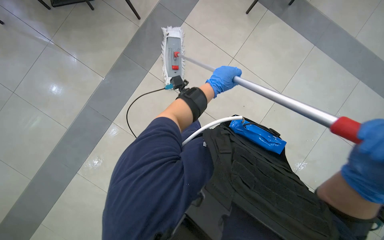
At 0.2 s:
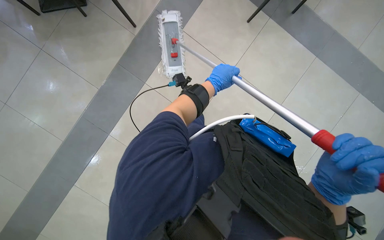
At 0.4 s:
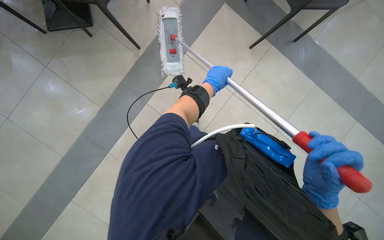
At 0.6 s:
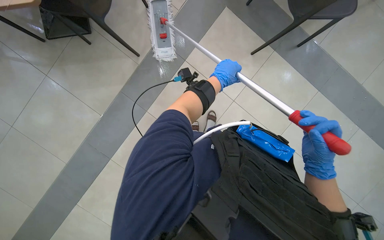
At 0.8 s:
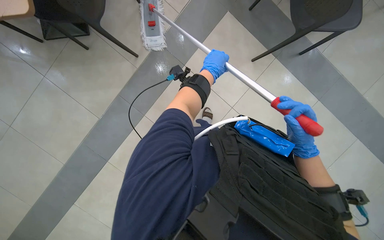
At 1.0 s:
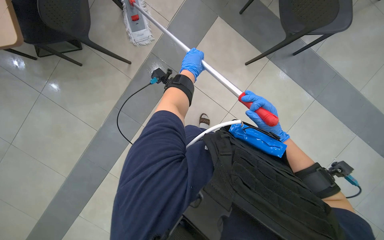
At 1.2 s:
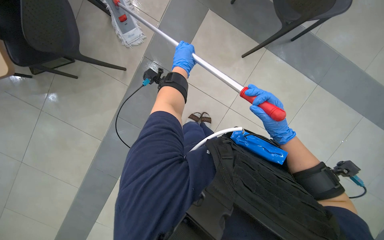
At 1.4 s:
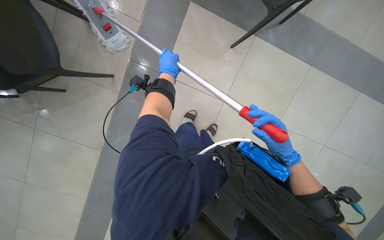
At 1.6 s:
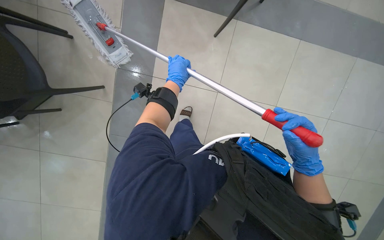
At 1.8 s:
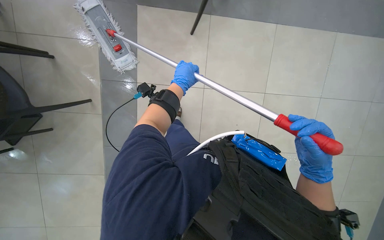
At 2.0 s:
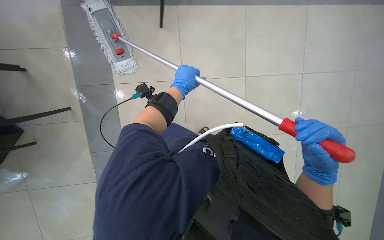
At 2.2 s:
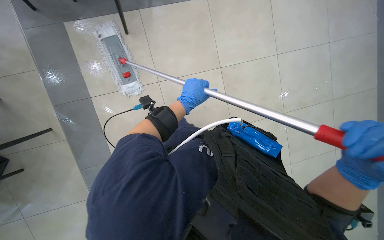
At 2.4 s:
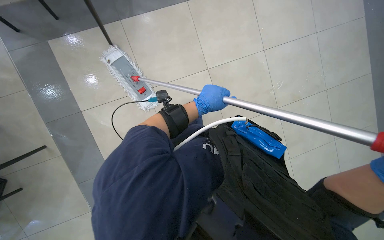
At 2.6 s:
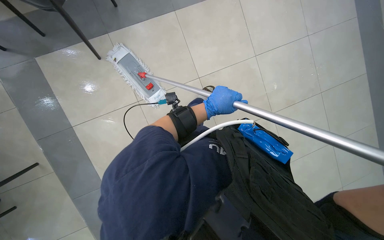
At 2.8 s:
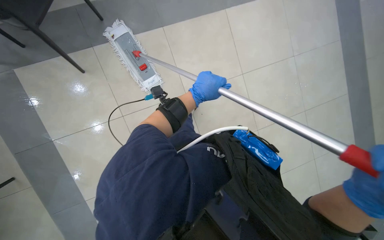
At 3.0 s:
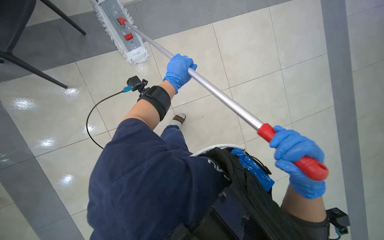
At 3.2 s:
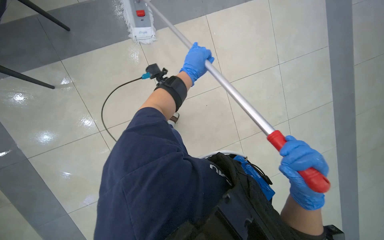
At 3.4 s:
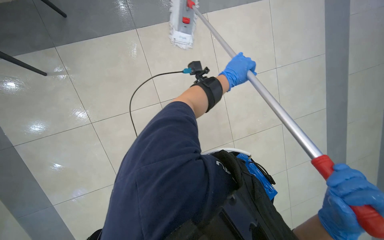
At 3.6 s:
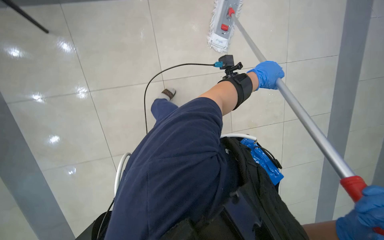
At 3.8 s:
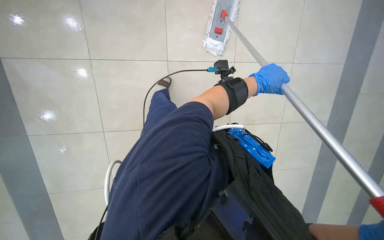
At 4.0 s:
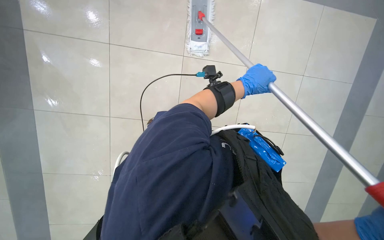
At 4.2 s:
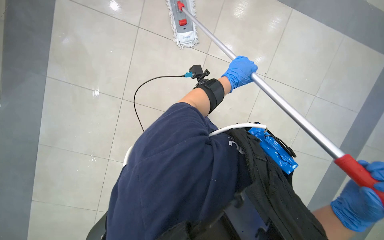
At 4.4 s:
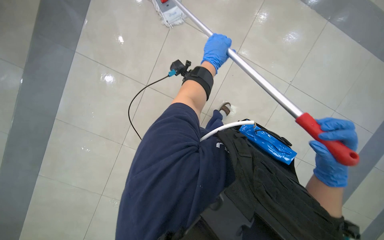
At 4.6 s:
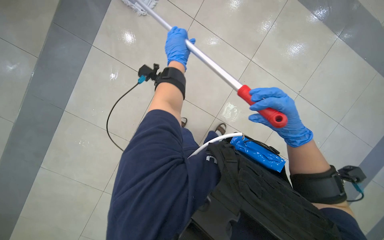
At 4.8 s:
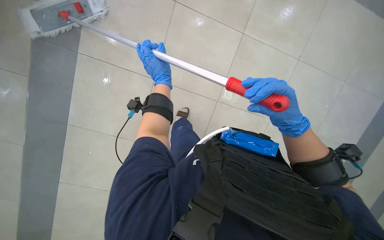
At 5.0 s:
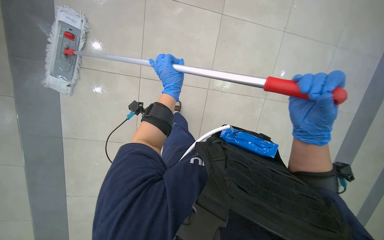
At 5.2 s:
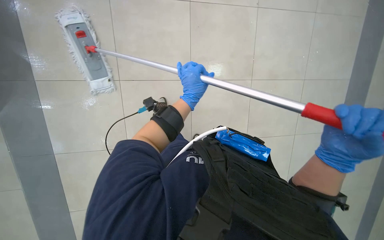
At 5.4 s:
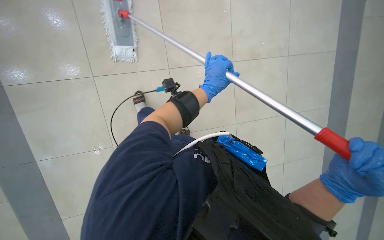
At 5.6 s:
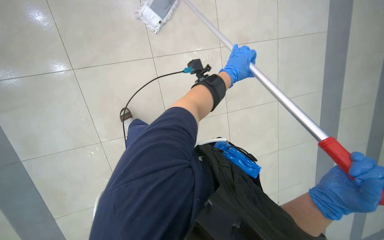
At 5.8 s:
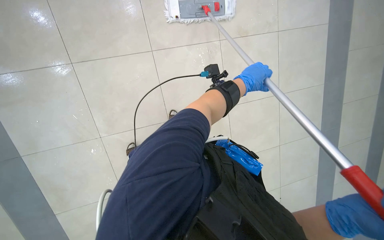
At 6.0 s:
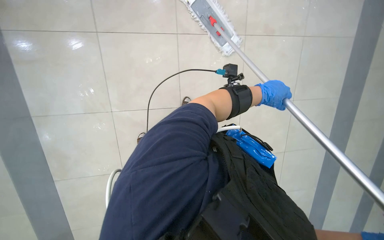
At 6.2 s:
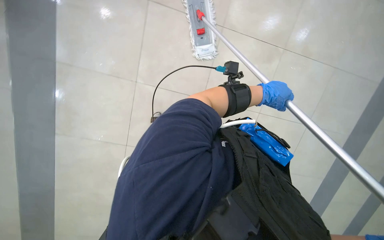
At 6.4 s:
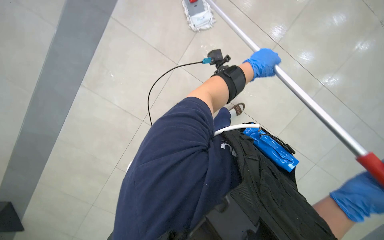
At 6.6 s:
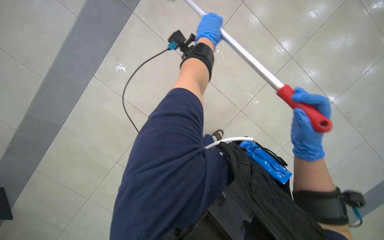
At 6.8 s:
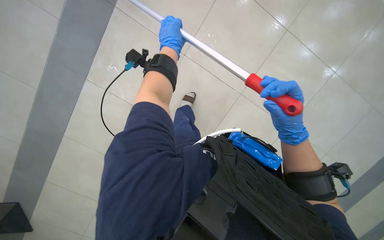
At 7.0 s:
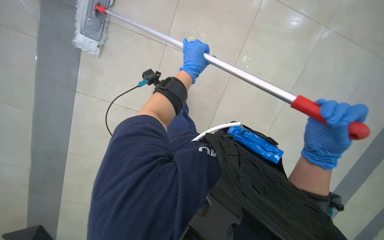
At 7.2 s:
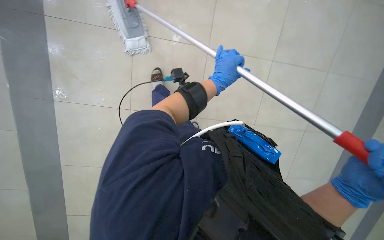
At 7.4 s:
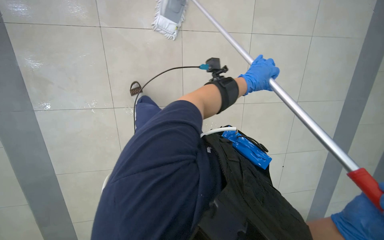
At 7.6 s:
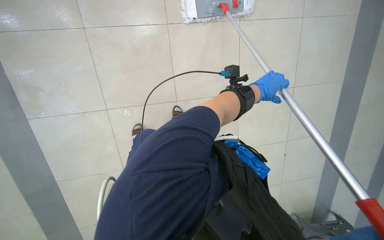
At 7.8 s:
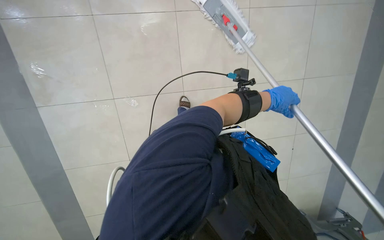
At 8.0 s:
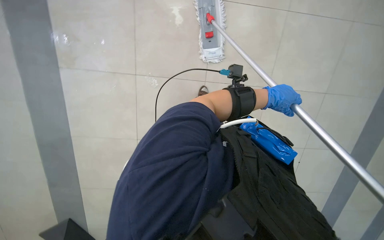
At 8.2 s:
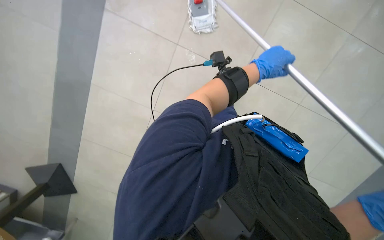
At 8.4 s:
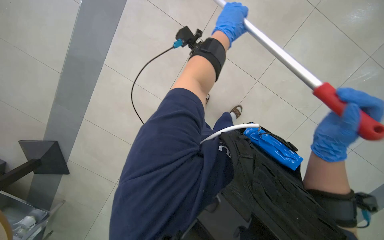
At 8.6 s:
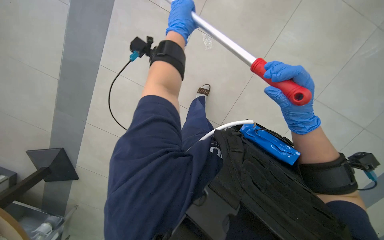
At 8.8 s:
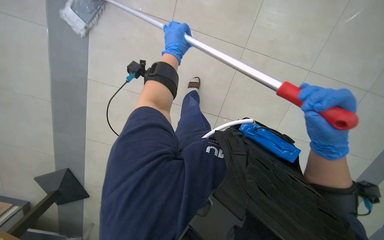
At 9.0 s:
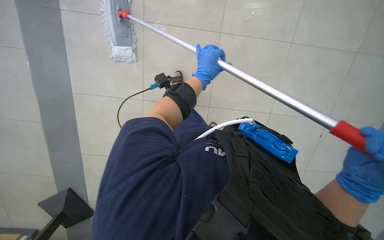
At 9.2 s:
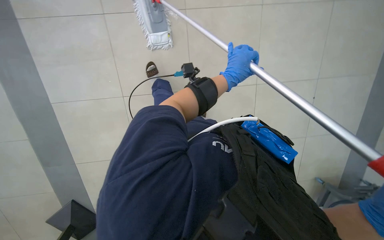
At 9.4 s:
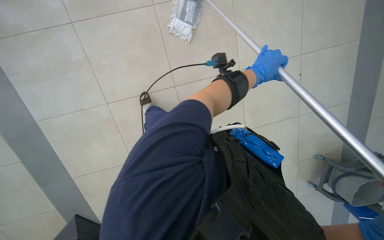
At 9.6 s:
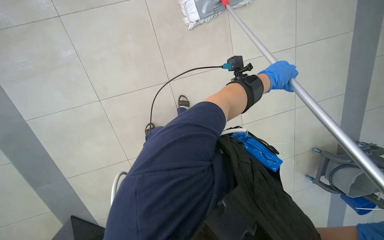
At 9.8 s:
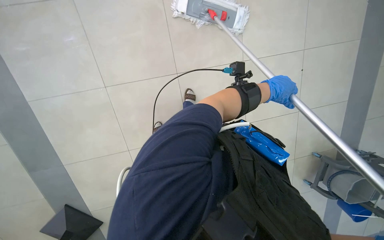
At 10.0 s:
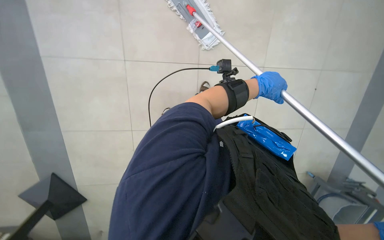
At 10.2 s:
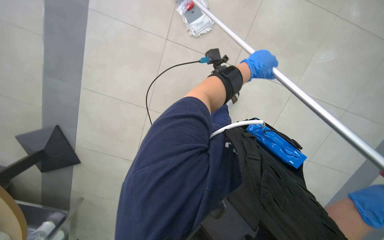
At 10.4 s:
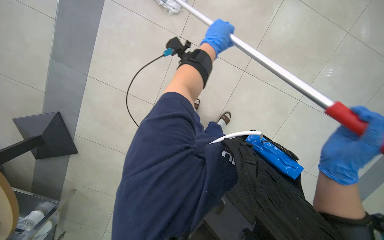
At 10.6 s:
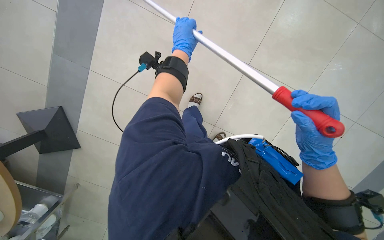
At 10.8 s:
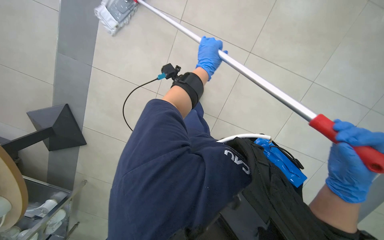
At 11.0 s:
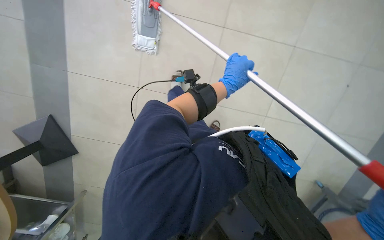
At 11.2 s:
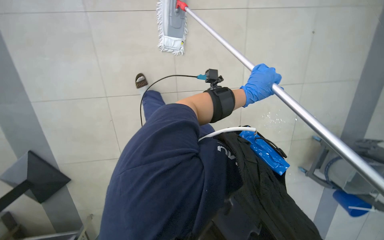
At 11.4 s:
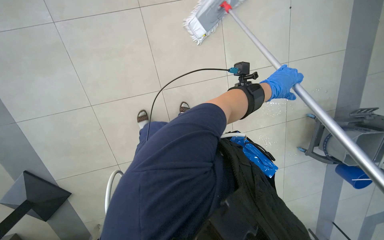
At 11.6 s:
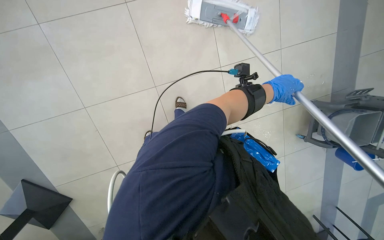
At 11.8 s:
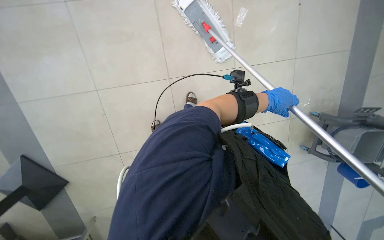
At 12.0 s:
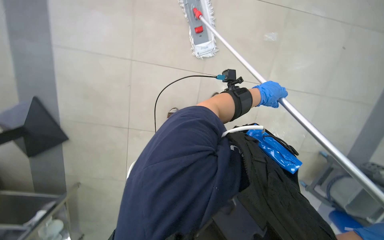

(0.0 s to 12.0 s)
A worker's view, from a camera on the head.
Job: mopping floor.
The whole recording: Mopping floor with cleaning cart. The worker mops the floor, occasionally picking up debris and wringing the mop head using the cleaning cart.
0.0 s - 1.6 s: The left hand heads up the picture, to the left and farther from the camera, covering roughly 20 cm.
1.6 s - 3.0 s: The left hand travels to the right and back again, some 10 cm each way.
3.0 s - 4.4 s: The left hand heads to the right, covering roughly 20 cm.
4.4 s - 6.0 s: The left hand shifts about 10 cm to the right and down the picture.
6.0 s - 7.6 s: The left hand travels to the left and back again, approximately 25 cm each way.
7.6 s - 9.0 s: The left hand shifts about 20 cm to the left.
9.0 s - 10.4 s: The view tilts approximately 15 degrees downward. The left hand goes approximately 10 cm up the picture, and goes to the right and returns, about 20 cm each way.

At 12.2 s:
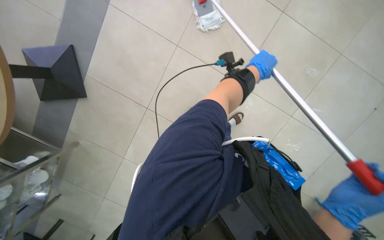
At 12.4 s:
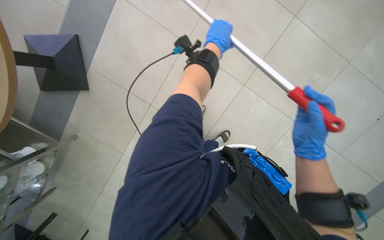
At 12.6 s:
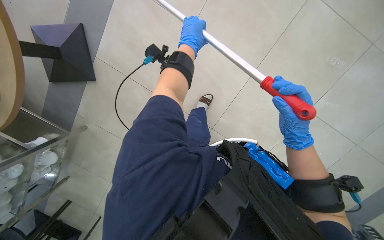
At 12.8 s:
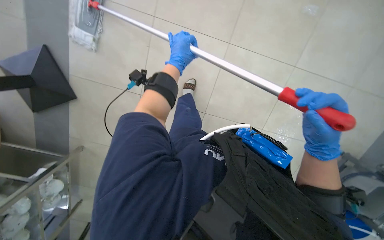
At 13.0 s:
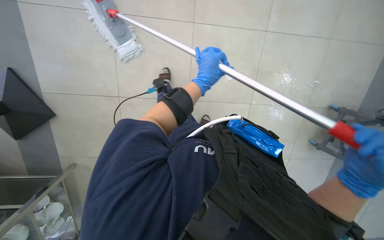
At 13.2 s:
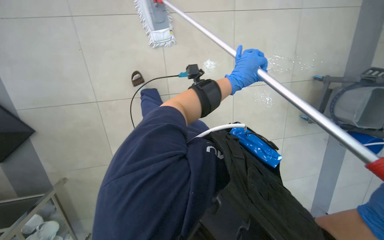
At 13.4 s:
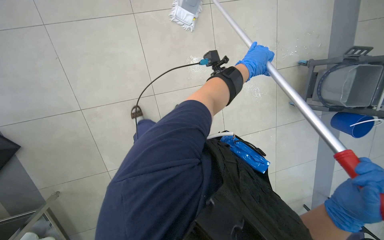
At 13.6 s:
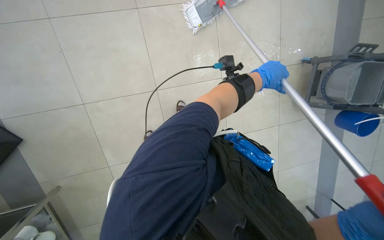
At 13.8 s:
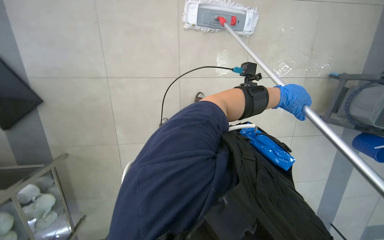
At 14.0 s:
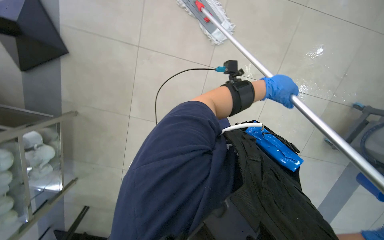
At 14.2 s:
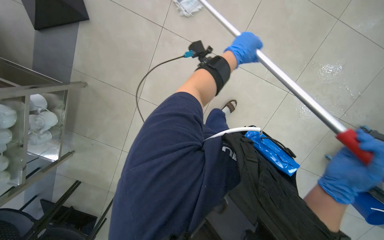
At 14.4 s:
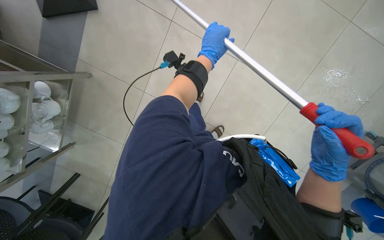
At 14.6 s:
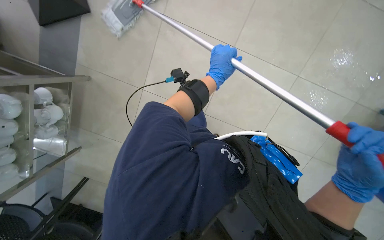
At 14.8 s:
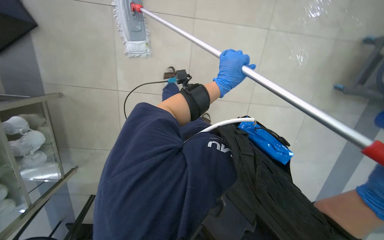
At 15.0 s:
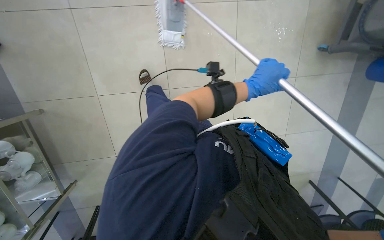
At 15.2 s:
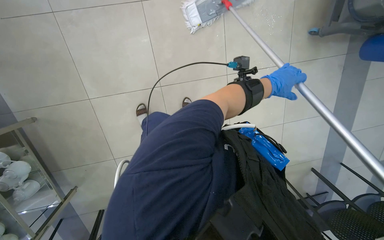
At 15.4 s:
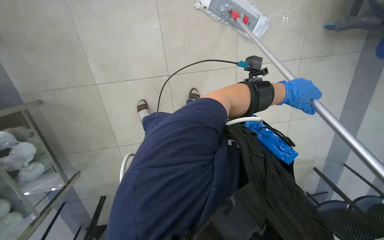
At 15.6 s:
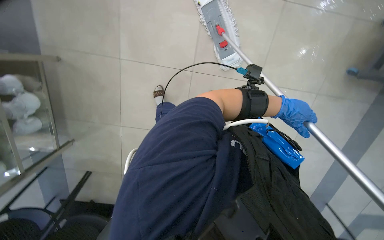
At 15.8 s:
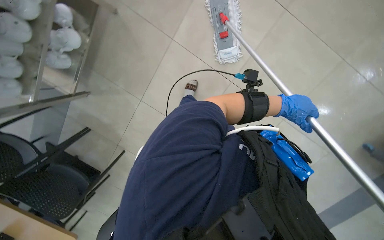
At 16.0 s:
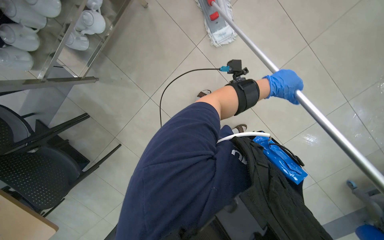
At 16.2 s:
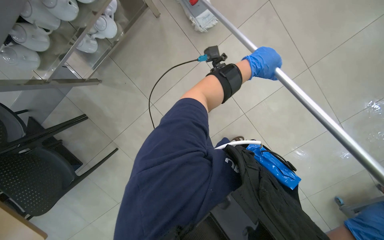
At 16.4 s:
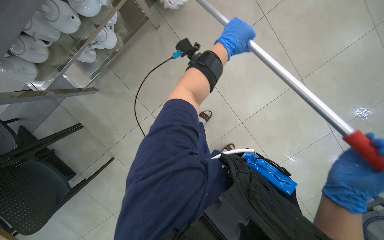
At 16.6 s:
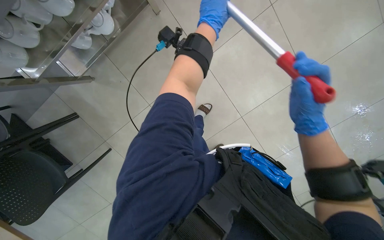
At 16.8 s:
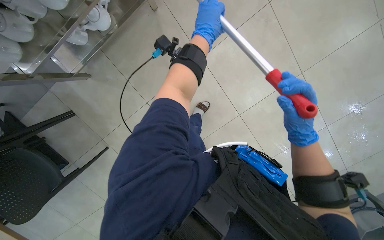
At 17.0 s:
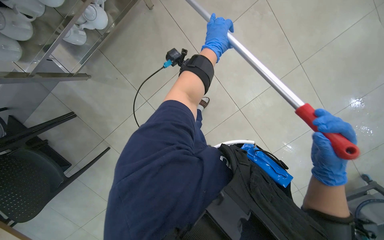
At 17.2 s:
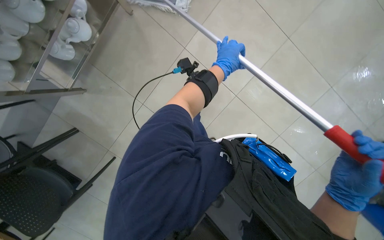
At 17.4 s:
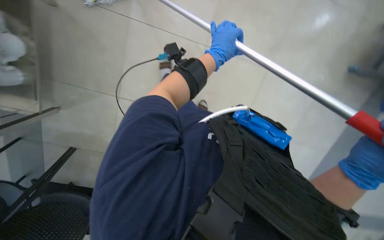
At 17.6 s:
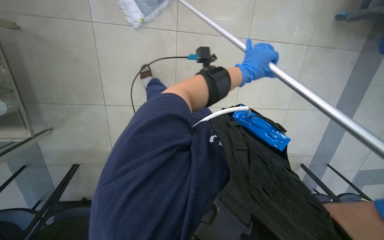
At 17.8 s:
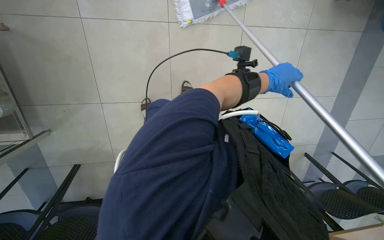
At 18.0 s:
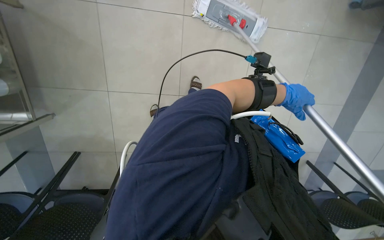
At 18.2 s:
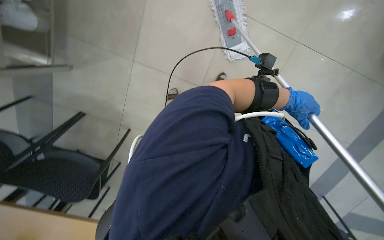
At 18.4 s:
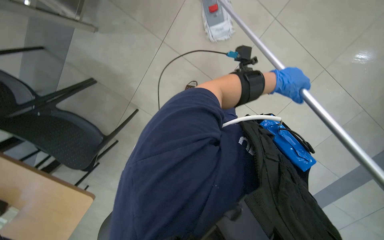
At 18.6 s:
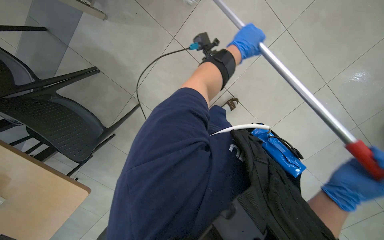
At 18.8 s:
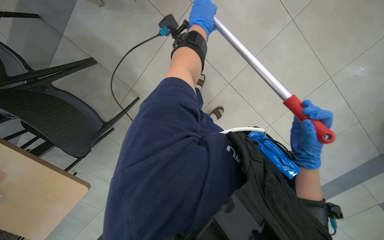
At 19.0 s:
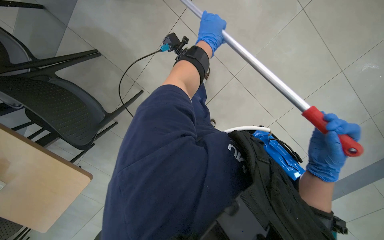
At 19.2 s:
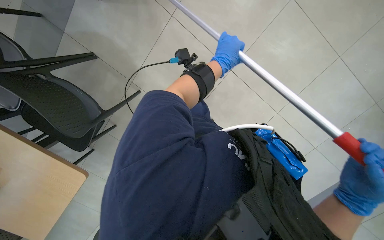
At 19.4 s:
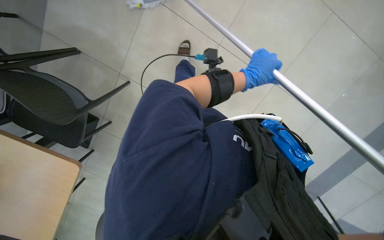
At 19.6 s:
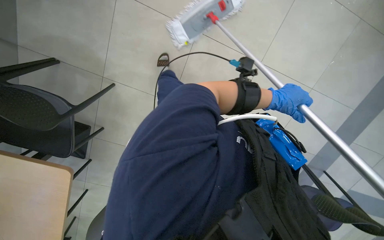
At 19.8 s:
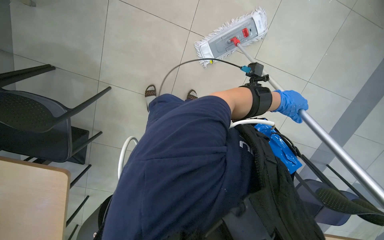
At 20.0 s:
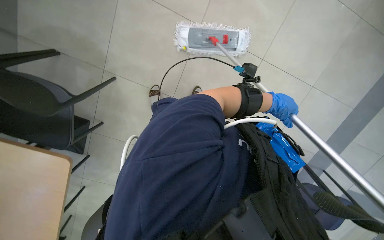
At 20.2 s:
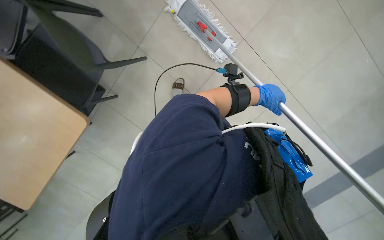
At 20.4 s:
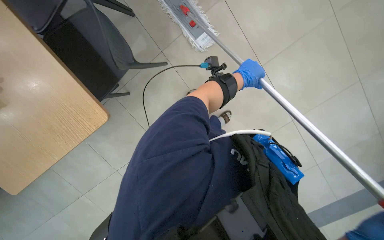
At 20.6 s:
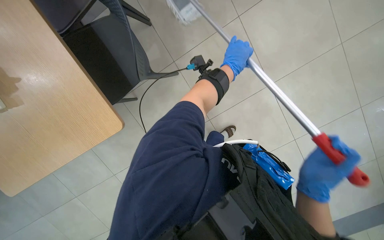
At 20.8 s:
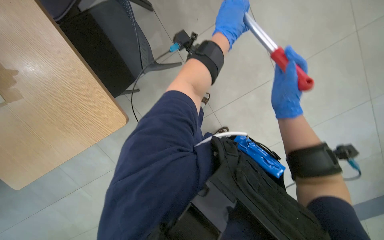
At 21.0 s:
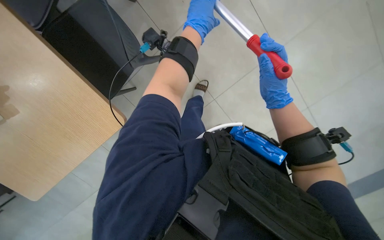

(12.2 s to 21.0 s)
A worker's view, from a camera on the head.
Job: mopping floor.
The whole recording: Mopping floor with cleaning cart. The worker mops the floor, occasionally picking up debris and wringing the mop head using the cleaning cart.
12.2 s - 13.6 s: The left hand travels to the left and back again, about 25 cm each way.
15.2 s - 16.6 s: The view tilts roughly 15 degrees upward. The scene rotates clockwise by some 35 degrees.
16.6 s - 18.0 s: The left hand travels to the right and down the picture by approximately 40 cm.
18.0 s - 19.6 s: The left hand moves some 30 cm to the left and comes back.
19.6 s - 21.0 s: The left hand shifts approximately 30 cm to the left and up the picture.
